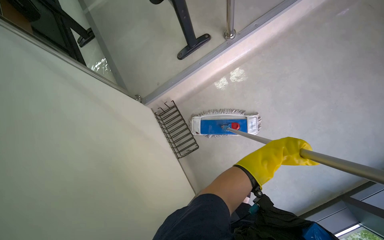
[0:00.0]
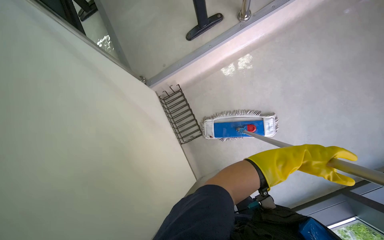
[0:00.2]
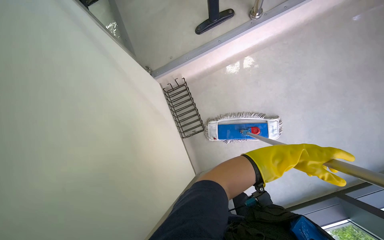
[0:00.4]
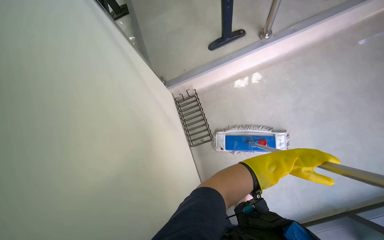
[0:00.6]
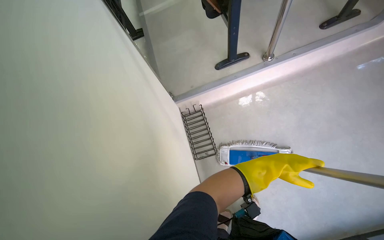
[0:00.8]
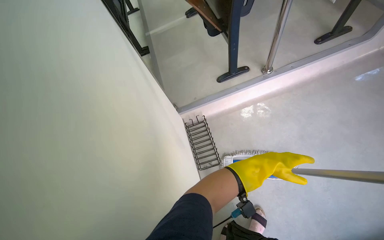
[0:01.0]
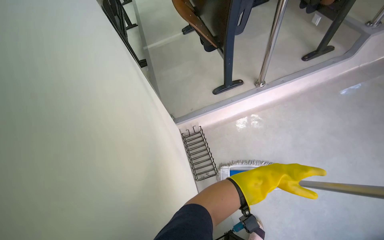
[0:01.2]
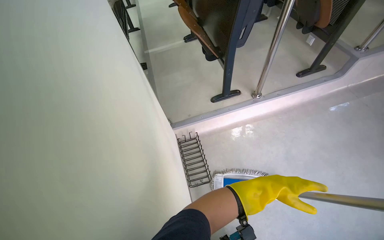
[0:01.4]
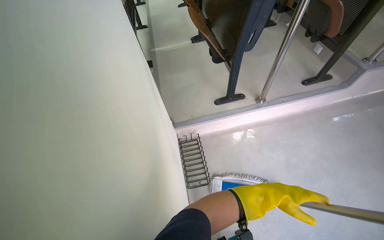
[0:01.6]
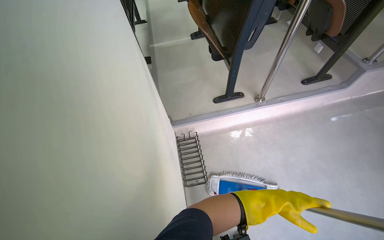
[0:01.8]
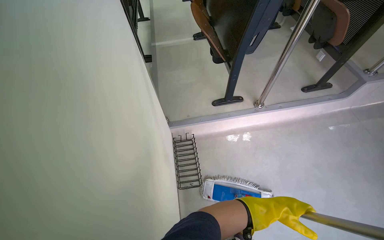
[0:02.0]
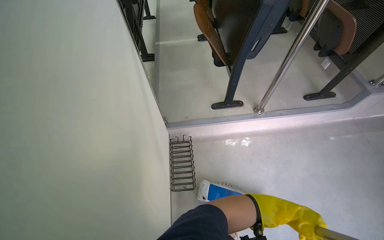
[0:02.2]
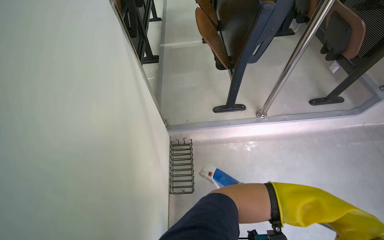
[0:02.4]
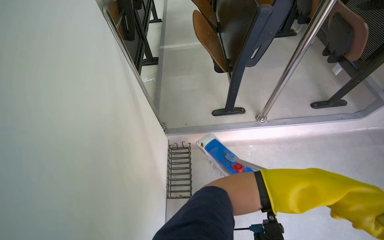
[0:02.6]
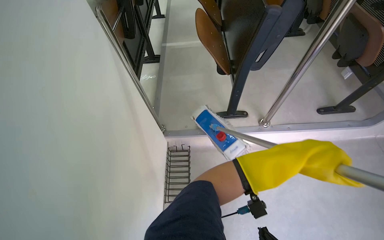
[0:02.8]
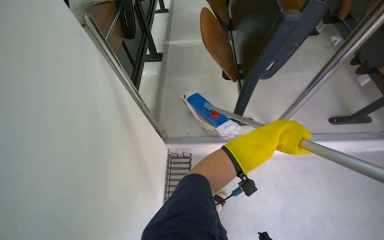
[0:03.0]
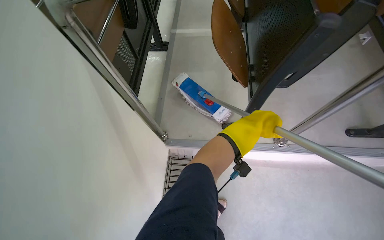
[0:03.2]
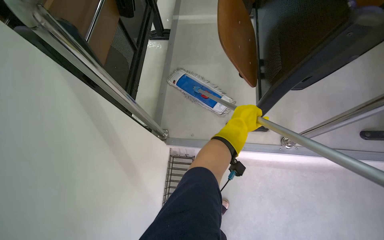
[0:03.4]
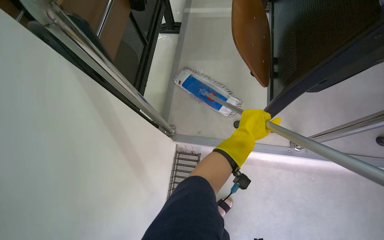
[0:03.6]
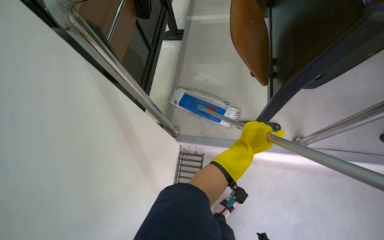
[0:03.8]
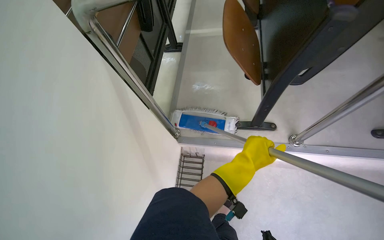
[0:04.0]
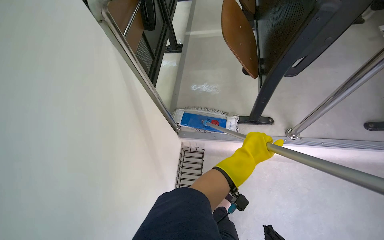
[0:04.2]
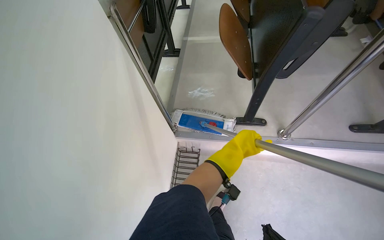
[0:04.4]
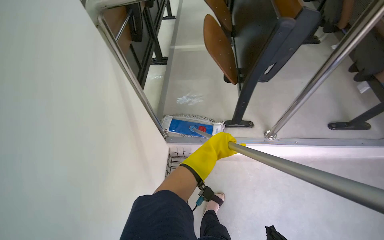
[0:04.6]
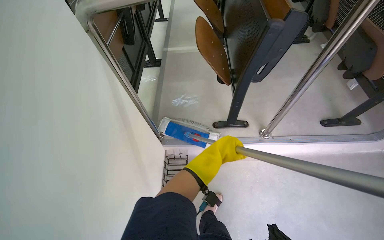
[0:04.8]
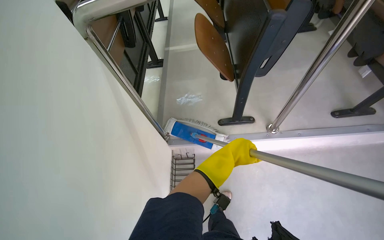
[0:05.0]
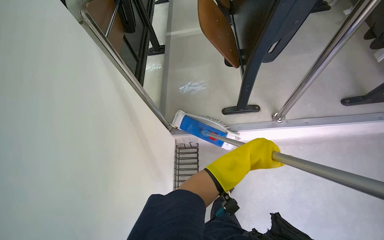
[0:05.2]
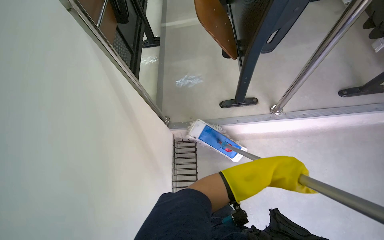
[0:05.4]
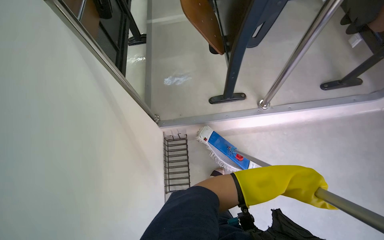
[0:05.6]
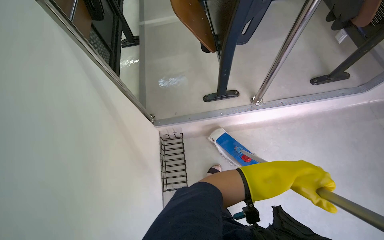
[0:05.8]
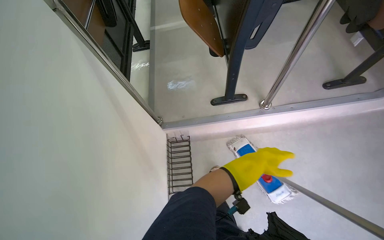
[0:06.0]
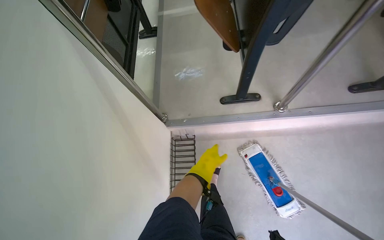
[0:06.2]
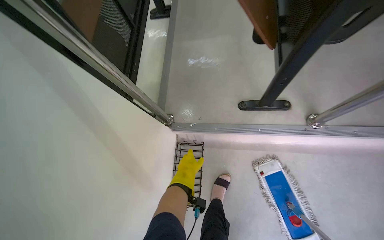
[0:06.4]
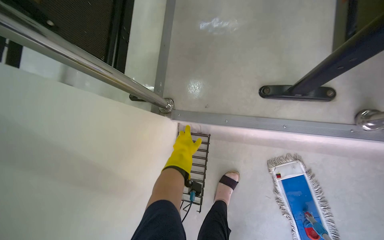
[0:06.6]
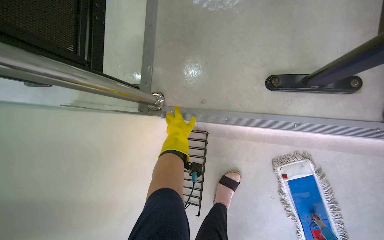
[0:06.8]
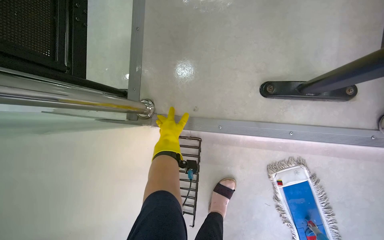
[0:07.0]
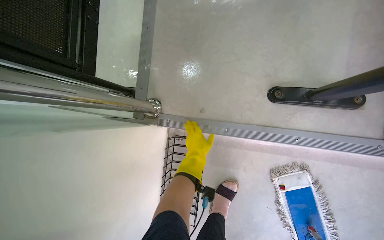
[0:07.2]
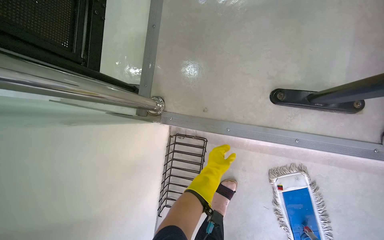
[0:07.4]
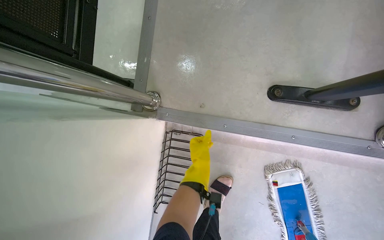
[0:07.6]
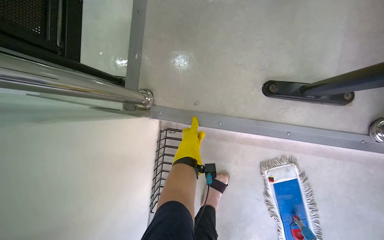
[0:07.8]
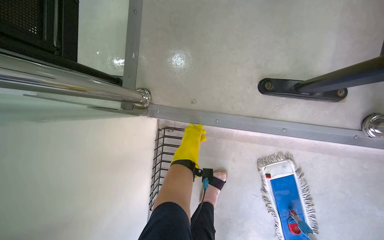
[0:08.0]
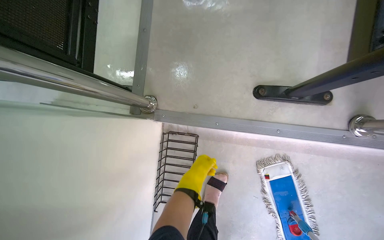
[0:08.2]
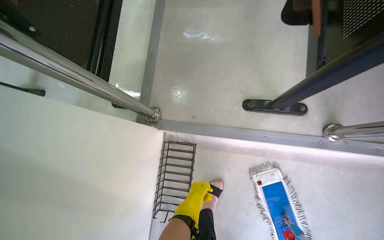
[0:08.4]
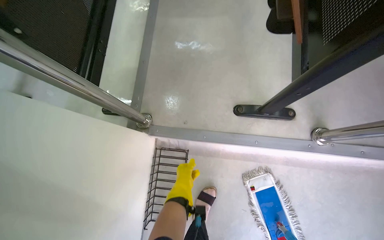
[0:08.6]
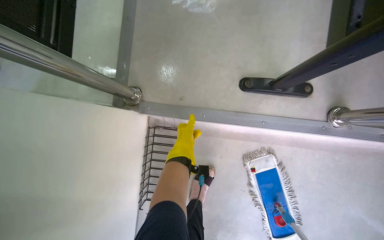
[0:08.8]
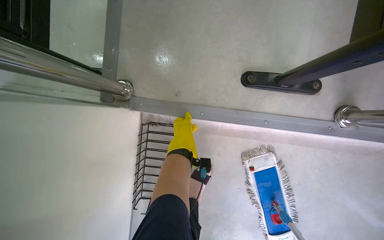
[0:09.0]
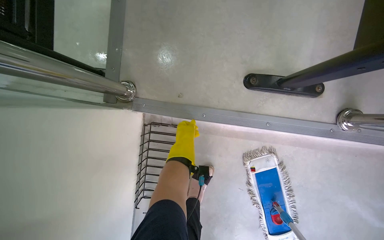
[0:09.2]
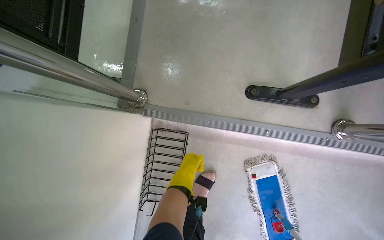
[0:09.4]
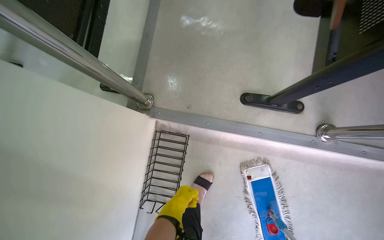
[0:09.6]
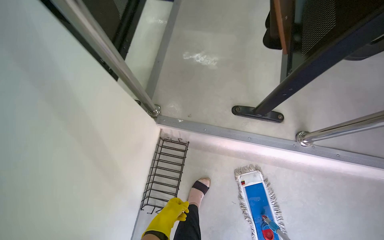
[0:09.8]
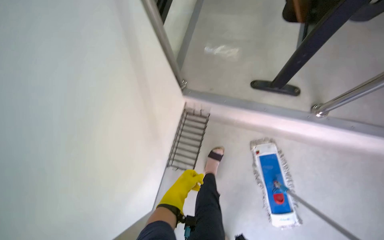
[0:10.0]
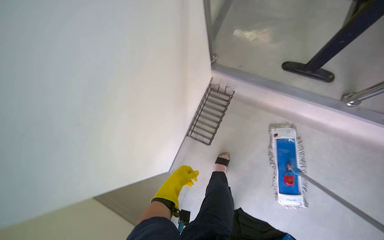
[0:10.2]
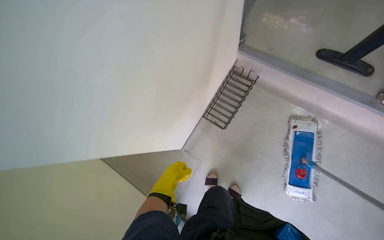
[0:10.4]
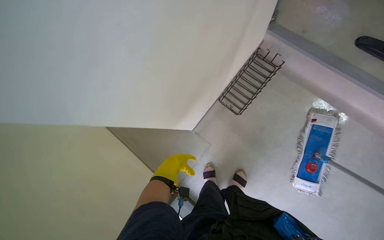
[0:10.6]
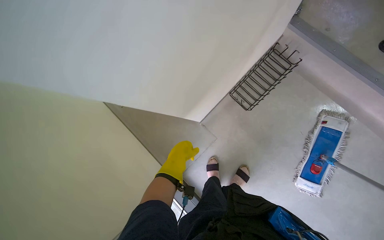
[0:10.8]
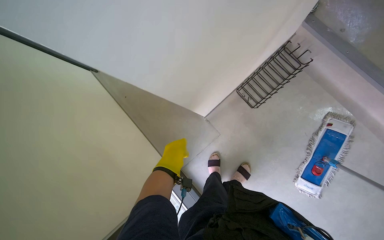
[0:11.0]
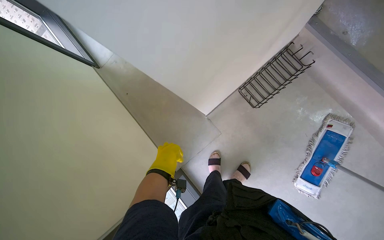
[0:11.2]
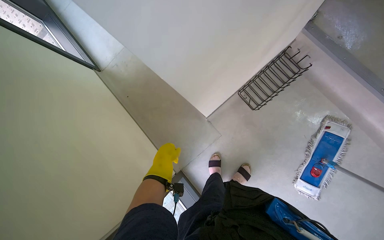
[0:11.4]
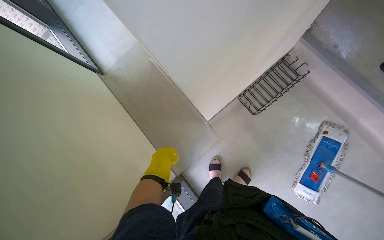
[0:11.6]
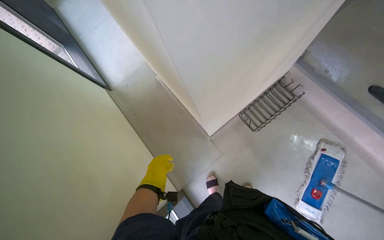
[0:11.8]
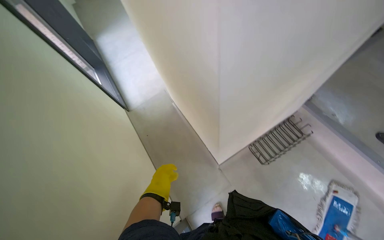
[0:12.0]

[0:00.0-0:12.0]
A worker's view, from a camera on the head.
Job: mopping floor.
The whole recording: Mopping classroom floor. The worker mops the classroom floor, moving around the seats and along the walls.
0:00.0 to 0:01.6: The camera pitches upward, by some 15 degrees.
0:01.6 to 0:03.0: The left hand moves up the picture, about 50 cm.
0:03.0 to 0:04.4: The left hand moves to the left and farther from the camera, approximately 15 cm.
0:04.4 to 0:06.0: The left hand moves down the picture and to the right, about 25 cm.
0:06.0 to 0:07.6: The camera is carried roughly 80 cm. The view tilts some 30 degrees downward.
0:09.0 to 0:10.4: The camera is carried about 80 cm. The head rotates some 25 degrees to the left.

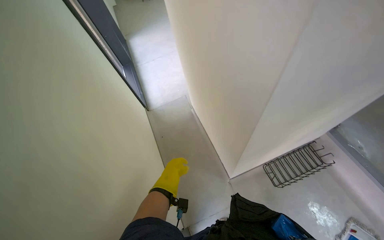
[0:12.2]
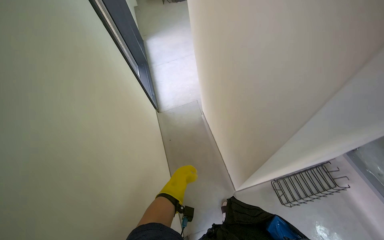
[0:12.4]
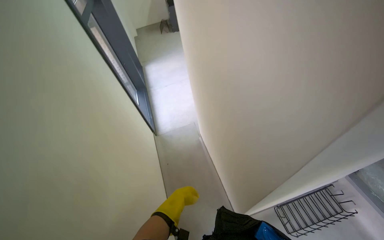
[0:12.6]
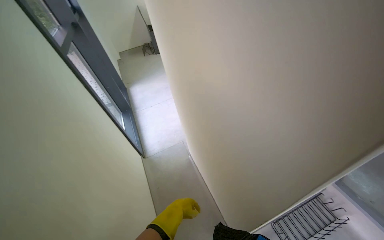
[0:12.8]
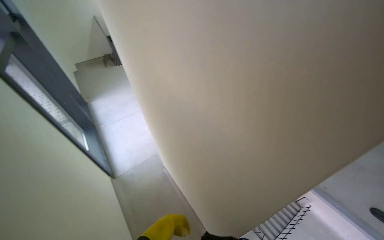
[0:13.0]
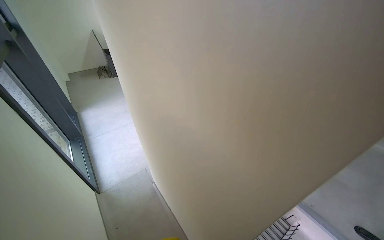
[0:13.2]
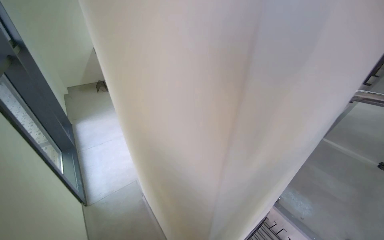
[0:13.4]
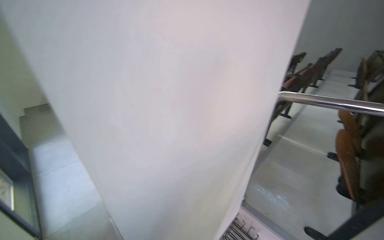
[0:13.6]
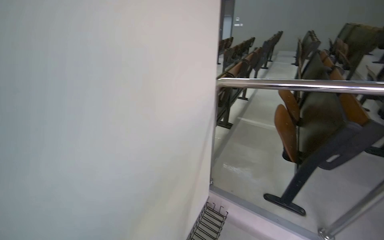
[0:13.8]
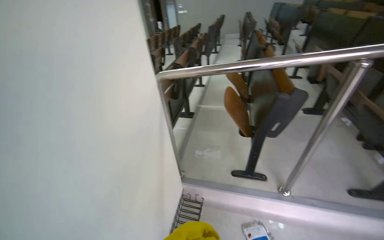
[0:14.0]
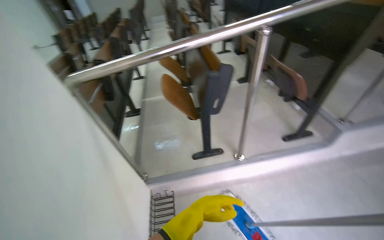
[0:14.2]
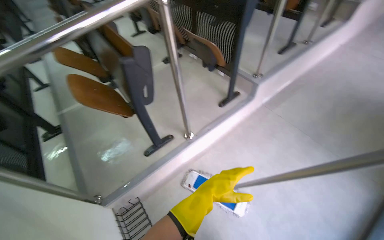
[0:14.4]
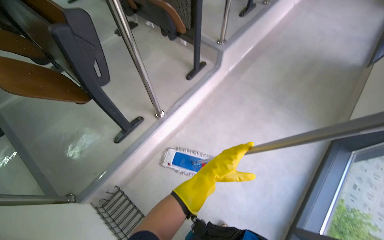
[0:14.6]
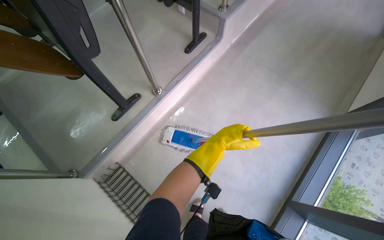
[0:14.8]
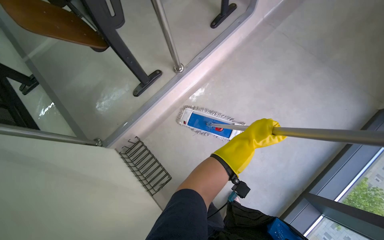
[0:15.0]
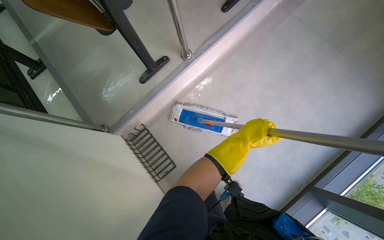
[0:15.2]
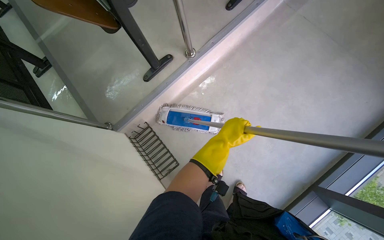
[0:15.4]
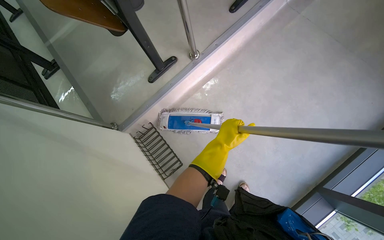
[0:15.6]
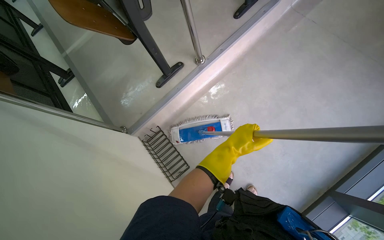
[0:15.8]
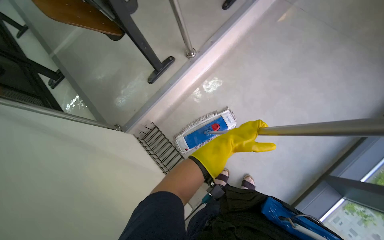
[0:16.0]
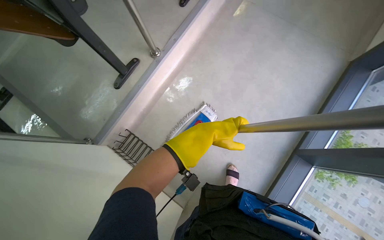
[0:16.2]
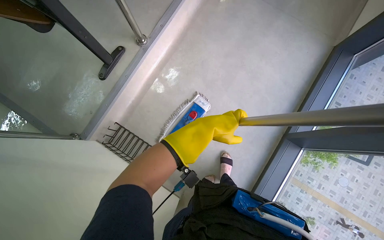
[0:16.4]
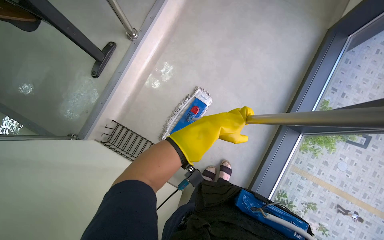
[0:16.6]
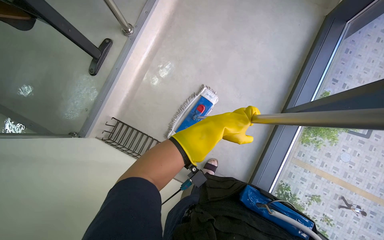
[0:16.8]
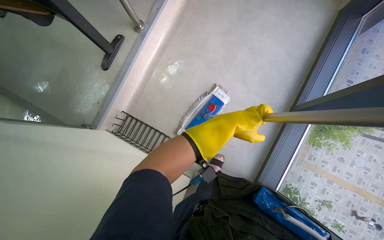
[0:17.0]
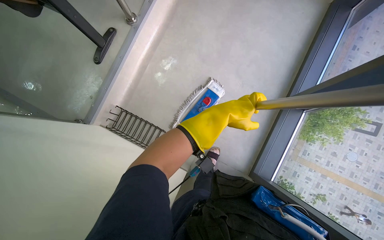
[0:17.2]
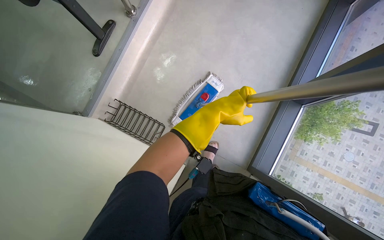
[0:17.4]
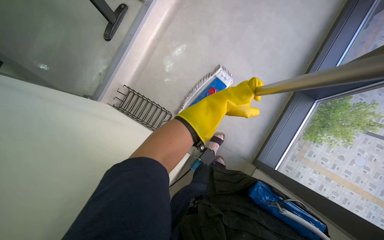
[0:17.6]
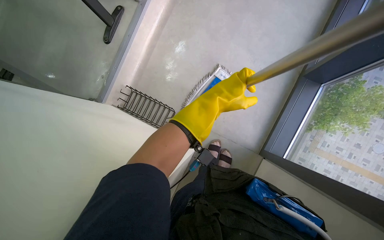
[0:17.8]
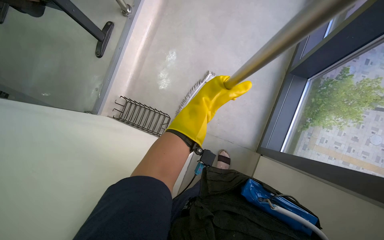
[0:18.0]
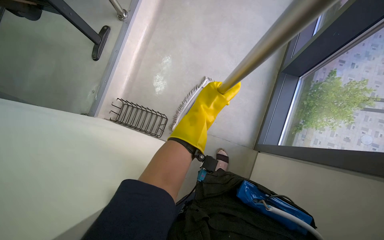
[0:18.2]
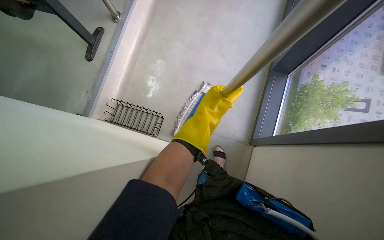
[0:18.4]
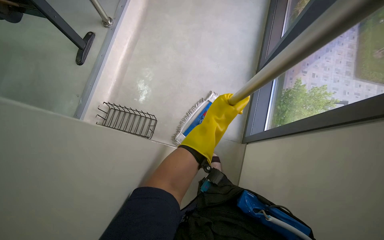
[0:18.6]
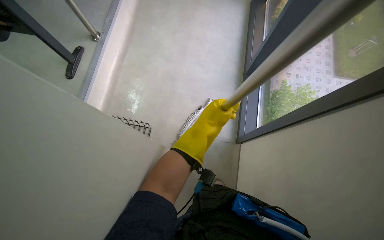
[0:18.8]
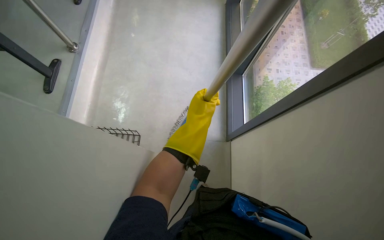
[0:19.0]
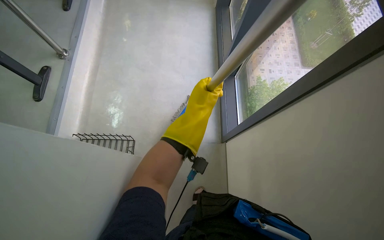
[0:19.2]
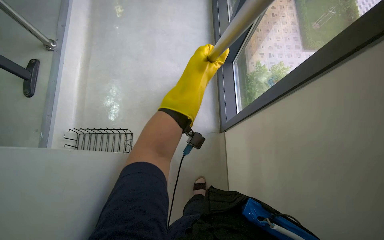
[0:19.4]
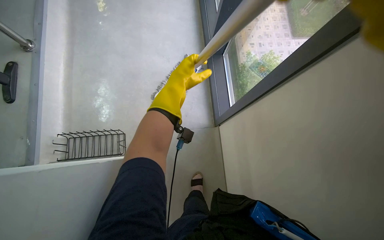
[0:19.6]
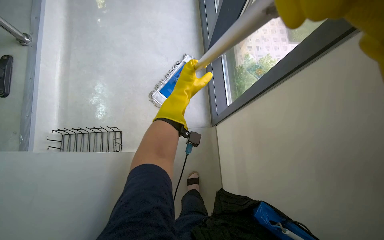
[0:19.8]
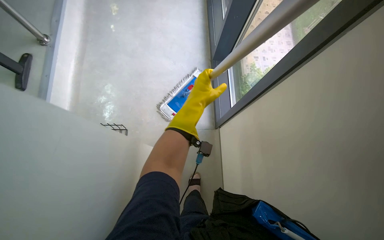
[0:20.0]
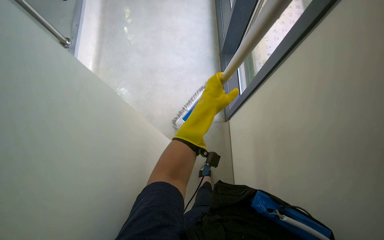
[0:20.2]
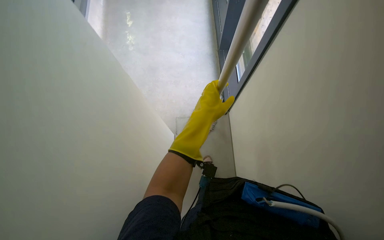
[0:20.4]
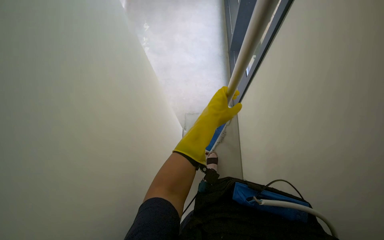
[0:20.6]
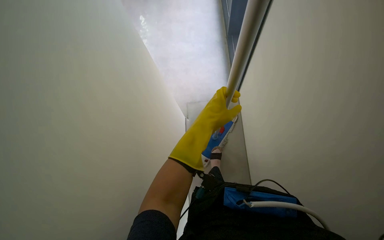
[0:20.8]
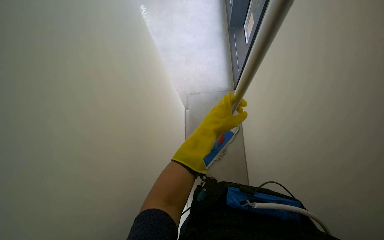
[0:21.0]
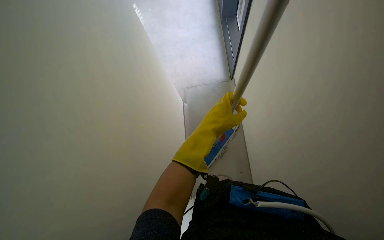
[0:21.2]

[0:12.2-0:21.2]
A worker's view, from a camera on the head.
Job: mopping floor.
The whole recording: Mopping classroom floor. The worker mops the classroom floor, moving around the seats and along the walls.
0:12.2 to 0:13.8: The wearer's head swings some 40 degrees to the right. The camera pitches upward, by about 30 degrees.
0:13.8 to 0:15.2: The head rotates approximately 70 degrees to the right. The view tips downward by about 40 degrees.
0:15.2 to 0:16.6: The left hand goes about 10 cm nearer to the camera.
0:18.2 to 0:19.8: The head rotates about 30 degrees to the right. The left hand is displaced farther from the camera by approximately 10 cm.
0:19.8 to 0:21.2: The left hand moves nearer to the camera and down the picture, approximately 15 cm.
